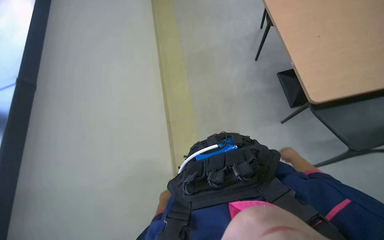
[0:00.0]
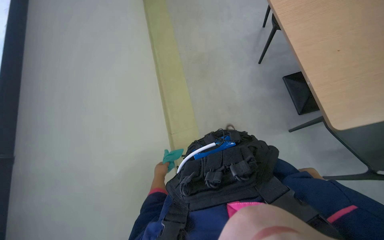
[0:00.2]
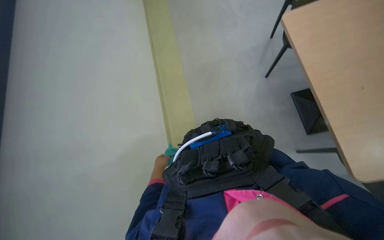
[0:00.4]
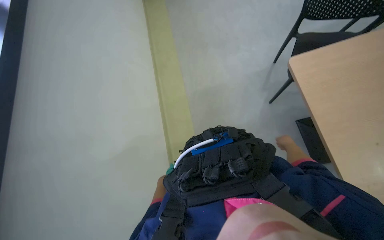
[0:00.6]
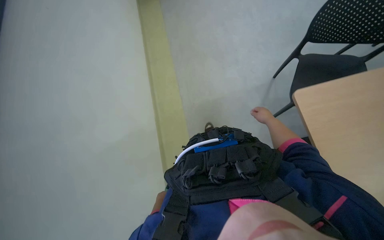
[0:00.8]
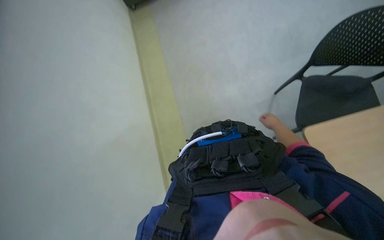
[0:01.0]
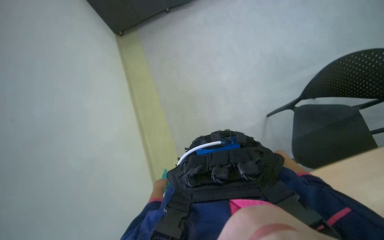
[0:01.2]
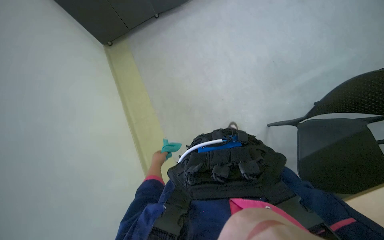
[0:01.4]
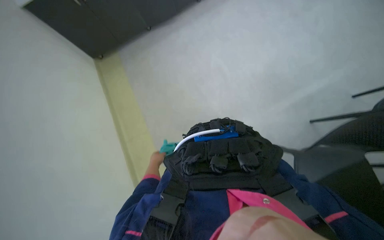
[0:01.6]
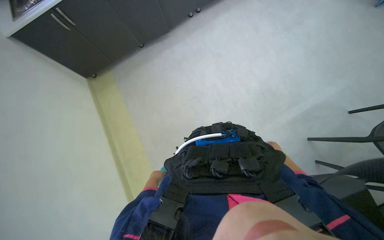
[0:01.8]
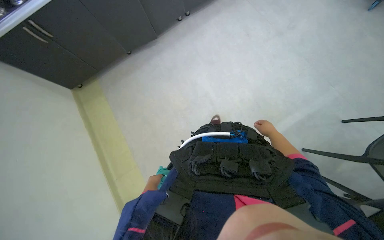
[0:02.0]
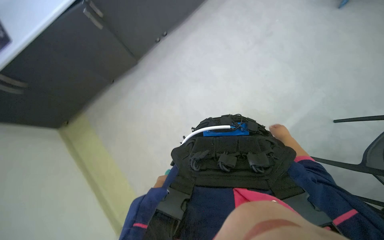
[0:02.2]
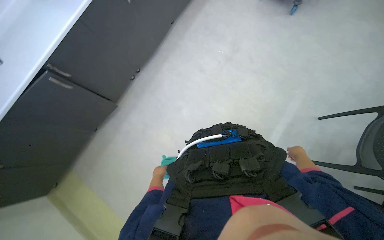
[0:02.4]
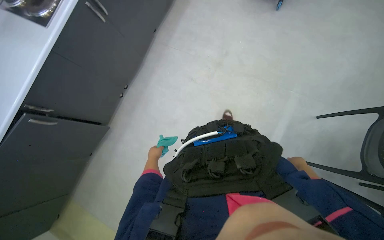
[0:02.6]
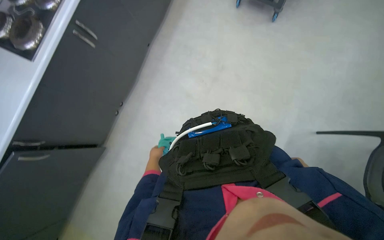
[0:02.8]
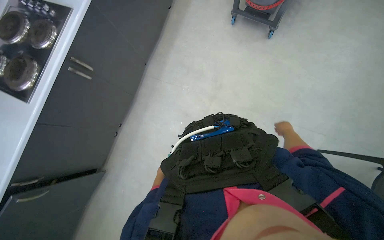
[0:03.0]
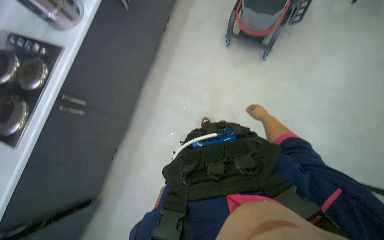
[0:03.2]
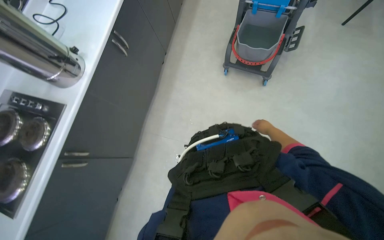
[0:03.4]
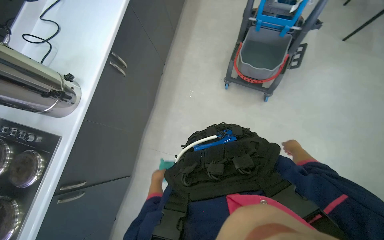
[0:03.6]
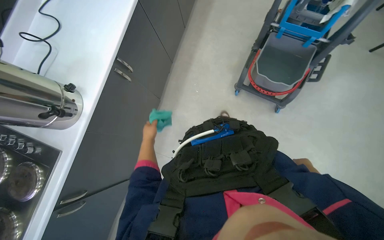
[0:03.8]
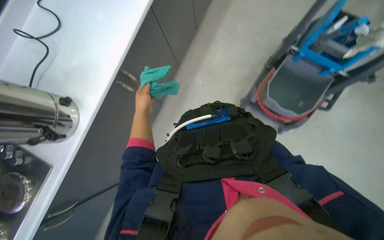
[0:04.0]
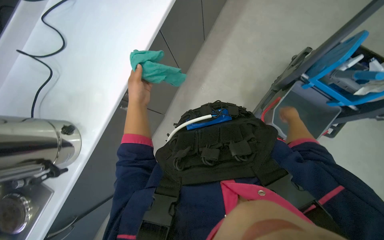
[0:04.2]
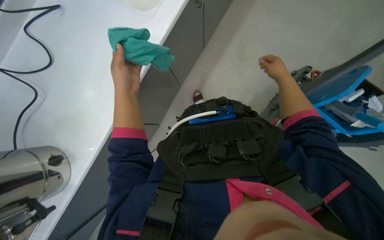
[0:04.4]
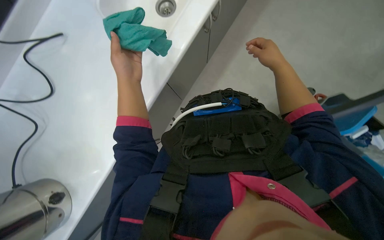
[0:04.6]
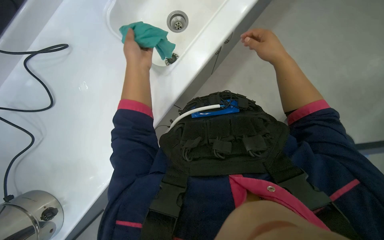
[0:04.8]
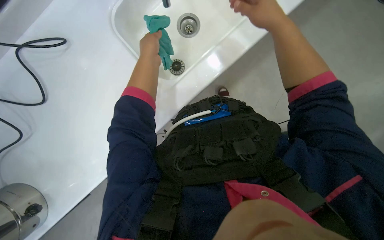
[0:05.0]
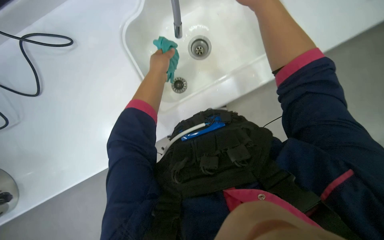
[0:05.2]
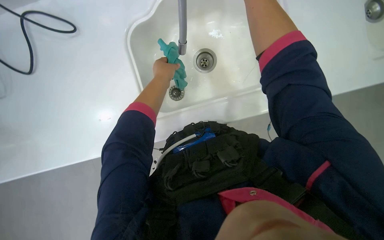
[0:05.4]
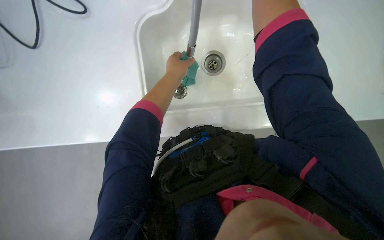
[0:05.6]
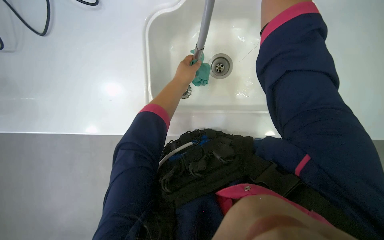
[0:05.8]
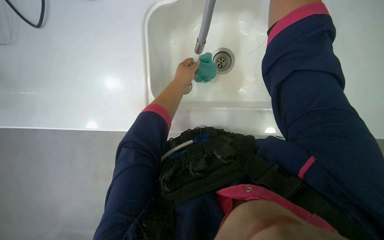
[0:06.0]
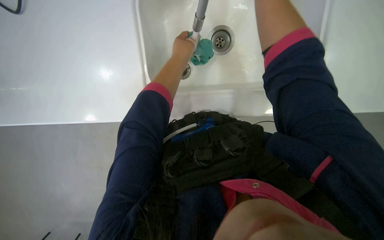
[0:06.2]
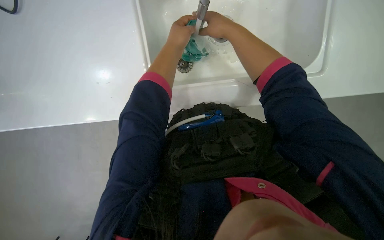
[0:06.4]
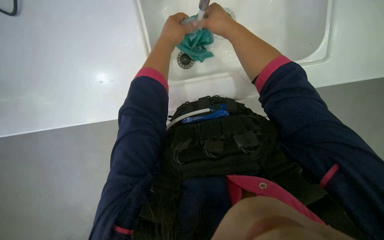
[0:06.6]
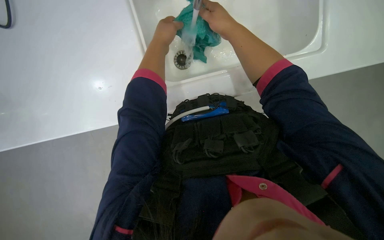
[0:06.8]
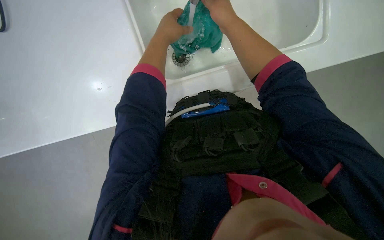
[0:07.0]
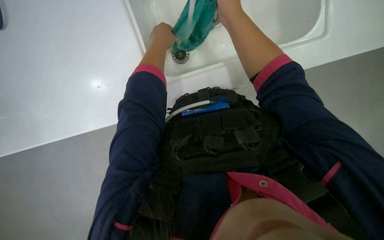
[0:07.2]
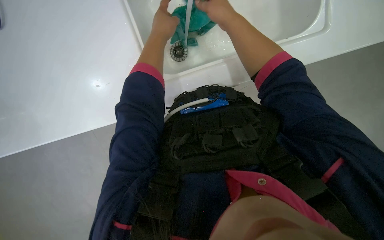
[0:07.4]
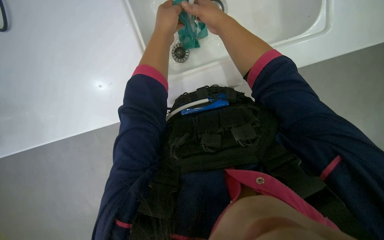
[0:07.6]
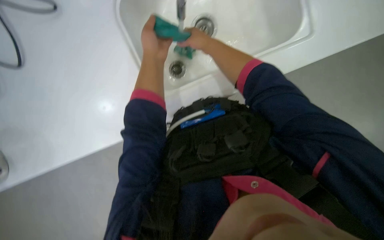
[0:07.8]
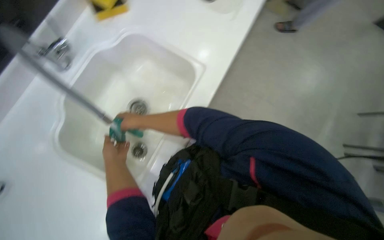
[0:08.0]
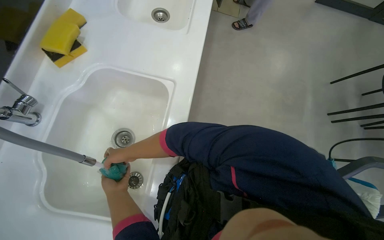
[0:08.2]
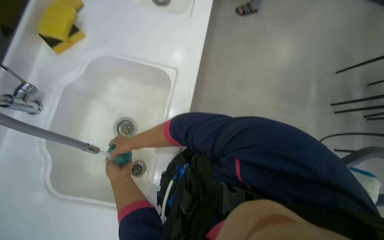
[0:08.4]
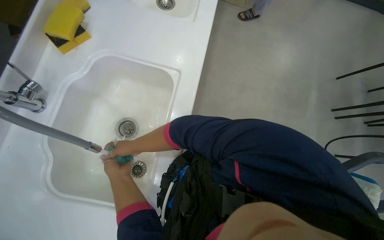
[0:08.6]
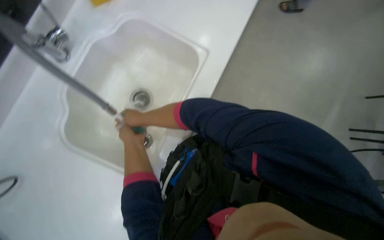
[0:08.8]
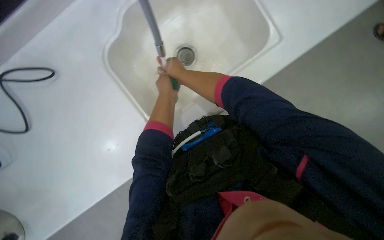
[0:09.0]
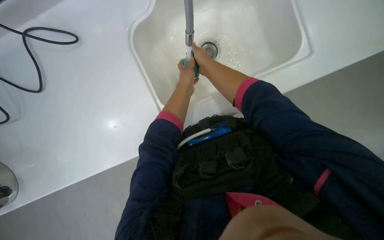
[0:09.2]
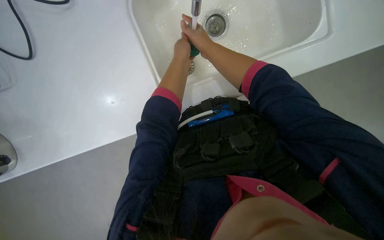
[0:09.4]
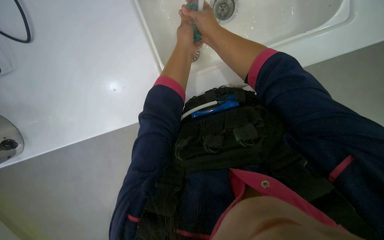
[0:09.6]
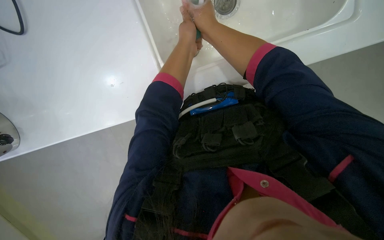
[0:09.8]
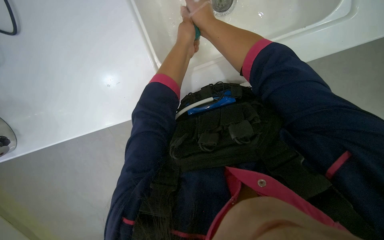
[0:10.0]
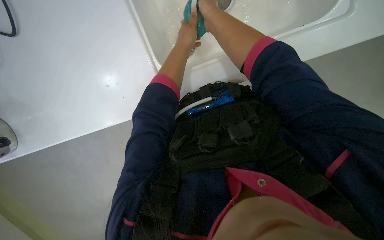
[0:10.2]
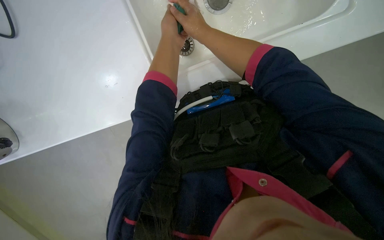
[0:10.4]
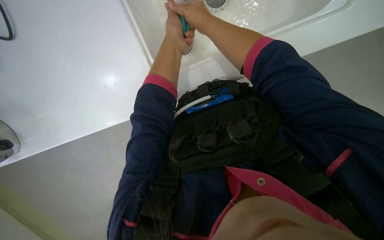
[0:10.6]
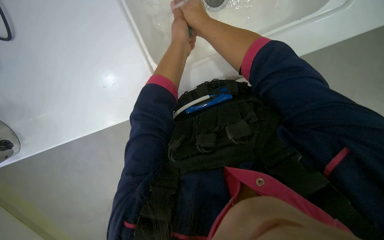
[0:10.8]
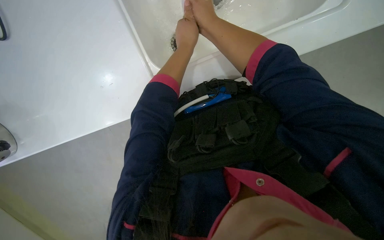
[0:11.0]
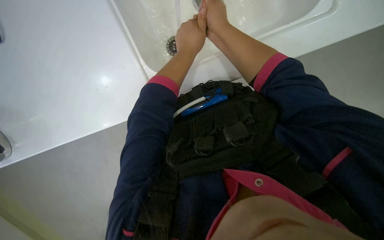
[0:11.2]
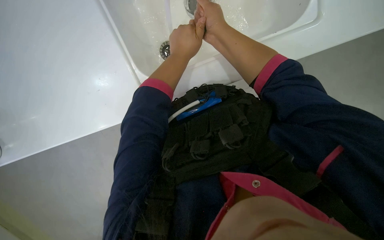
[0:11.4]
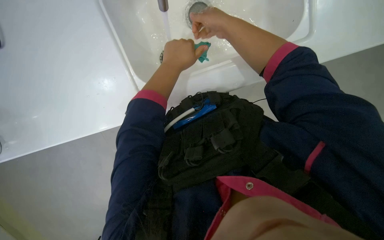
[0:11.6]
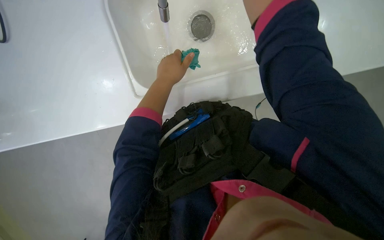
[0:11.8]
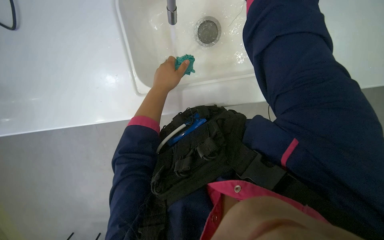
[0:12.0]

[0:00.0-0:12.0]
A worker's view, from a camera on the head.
Job: preparing cleaning supplies.
The whole recording: Preparing cleaning cloths. The worker disposes of a used cloth, retrieves a fresh one, rinses it at the sink, and places it in the cleaning cart.
0:01.6 to 0:03.0: The camera is carried about 1 m. Everything in view rotates about 40 degrees counterclockwise.
0:03.0 to 0:04.4: The camera is carried some 1.5 m.
0:04.4 to 0:06.0: The view tilts approximately 15 degrees upward. The left hand moves to the right, some 15 cm.
0:06.0 to 0:07.6: The view tips downward by some 20 degrees.
0:09.0 to 0:10.4: The view tilts approximately 15 degrees downward.
0:10.4 to 0:12.0: The right hand travels to the right and up the picture by roughly 30 cm.

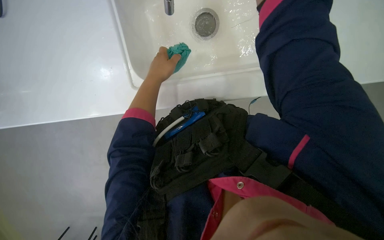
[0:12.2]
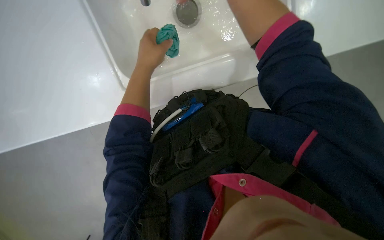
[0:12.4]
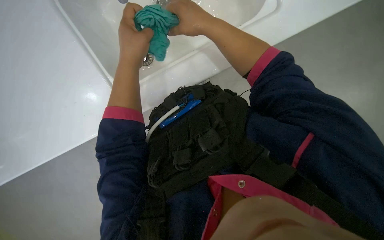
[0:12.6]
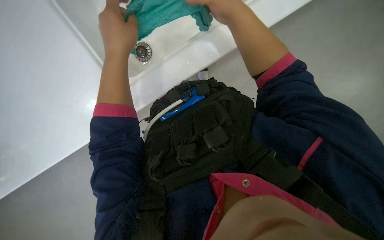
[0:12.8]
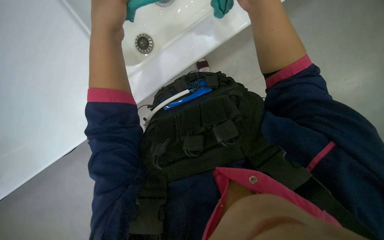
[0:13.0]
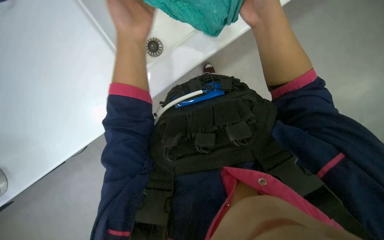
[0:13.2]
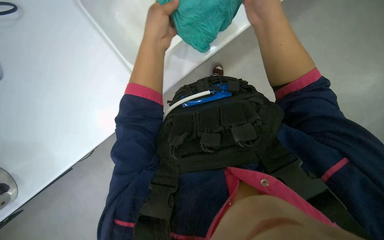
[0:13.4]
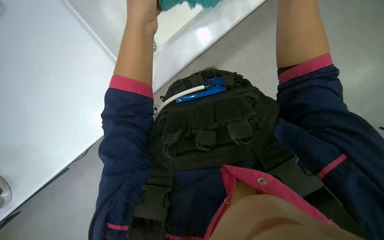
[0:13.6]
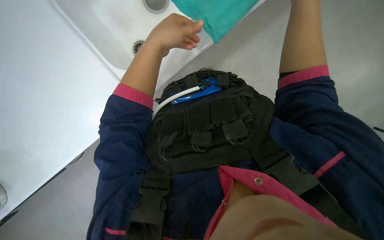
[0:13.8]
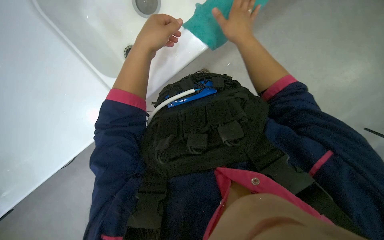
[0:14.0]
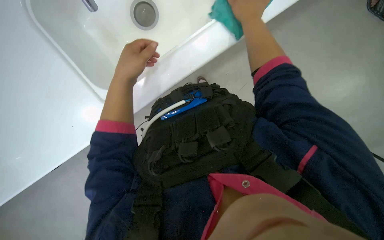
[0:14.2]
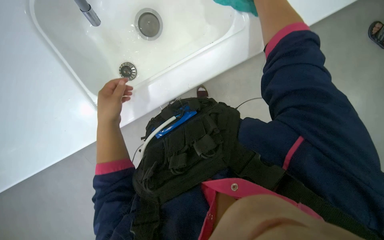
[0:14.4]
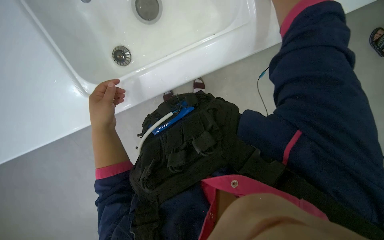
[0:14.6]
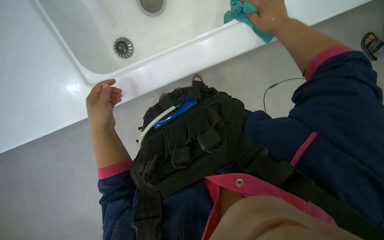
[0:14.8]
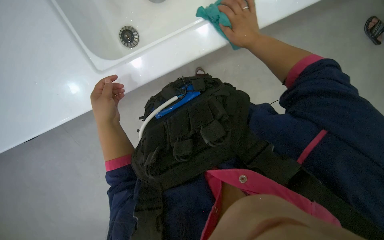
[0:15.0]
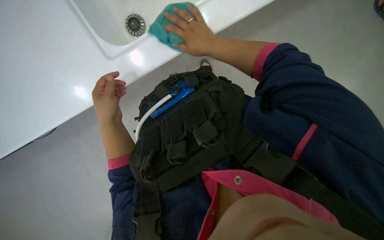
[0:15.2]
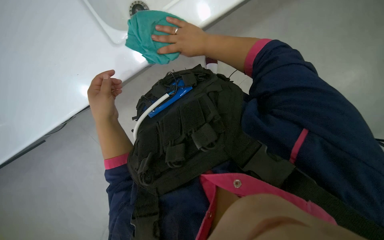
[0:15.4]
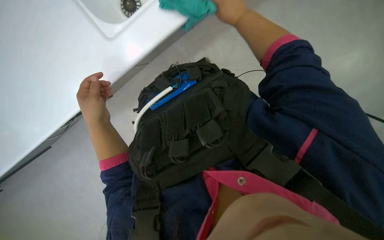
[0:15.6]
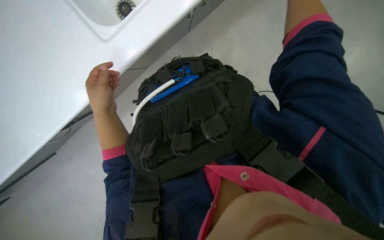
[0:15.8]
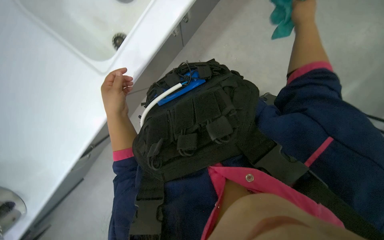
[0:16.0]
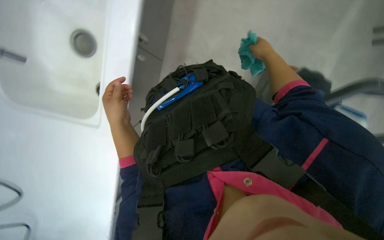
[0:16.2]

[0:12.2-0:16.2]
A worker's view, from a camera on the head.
Job: preparing cleaning supplies.
The whole recording: Preparing cleaning cloths. The worker disposes of a used cloth, retrieves a fresh one, rinses it at the sink, and places it in the cleaning cart.
0:12.2 to 0:13.6: The view tilts some 10 degrees downward.
0:13.6 to 0:14.8: The left hand is displaced down the picture by some 10 cm.

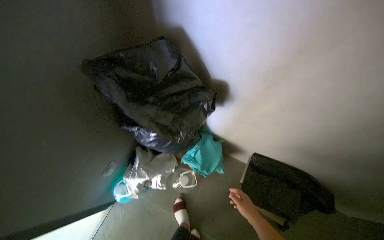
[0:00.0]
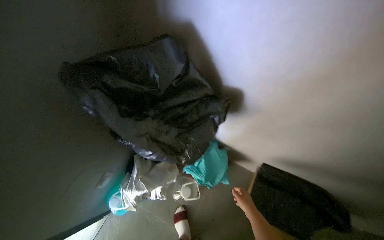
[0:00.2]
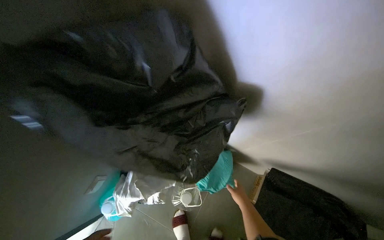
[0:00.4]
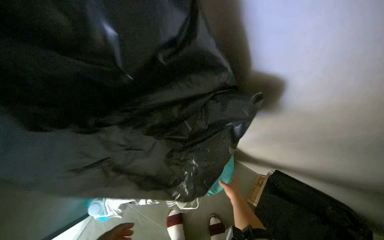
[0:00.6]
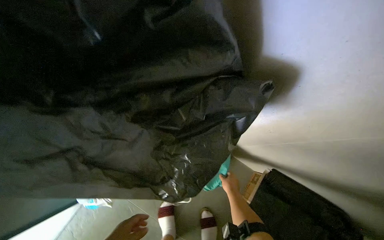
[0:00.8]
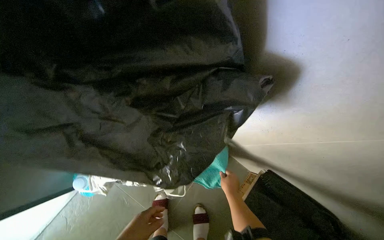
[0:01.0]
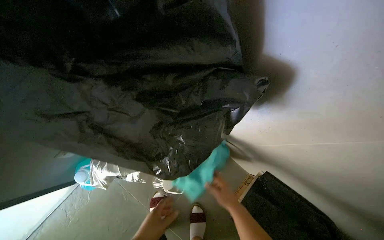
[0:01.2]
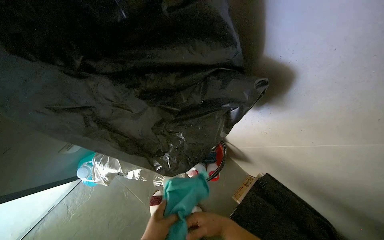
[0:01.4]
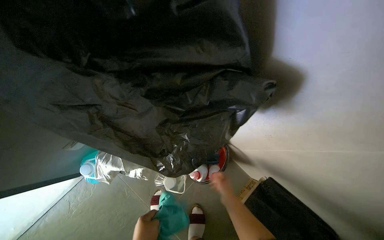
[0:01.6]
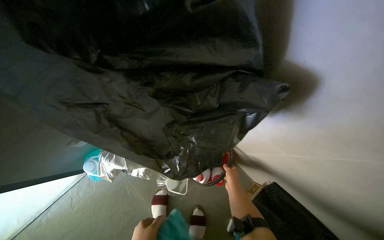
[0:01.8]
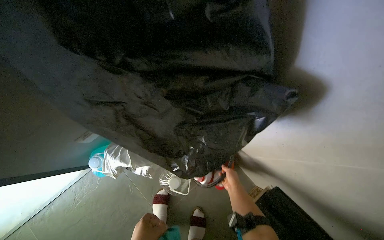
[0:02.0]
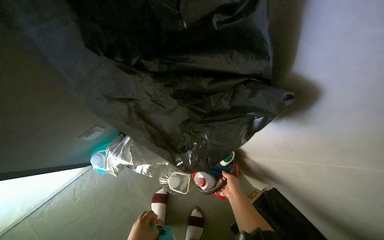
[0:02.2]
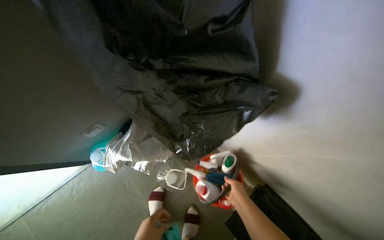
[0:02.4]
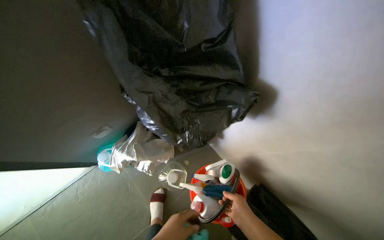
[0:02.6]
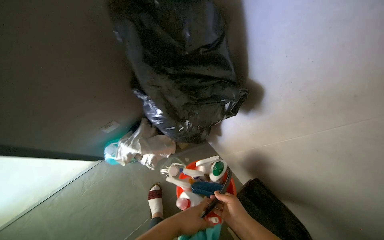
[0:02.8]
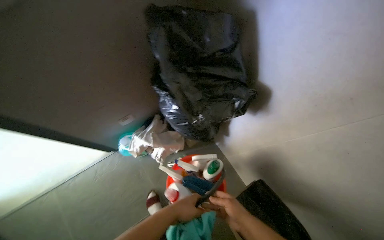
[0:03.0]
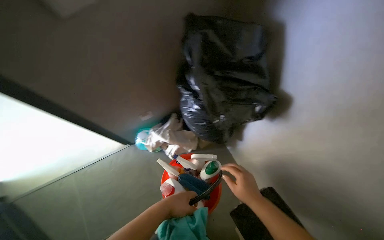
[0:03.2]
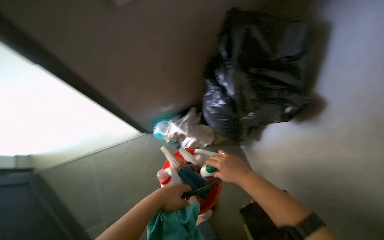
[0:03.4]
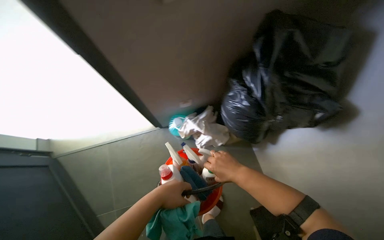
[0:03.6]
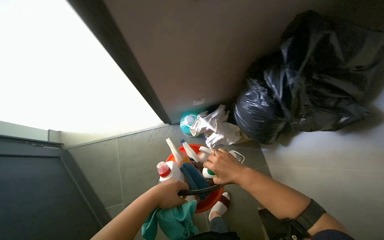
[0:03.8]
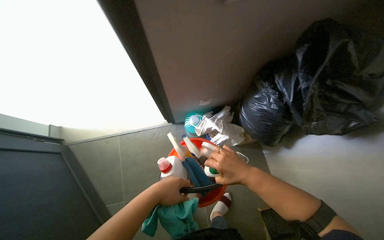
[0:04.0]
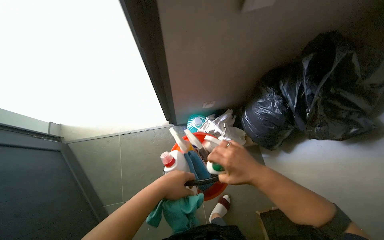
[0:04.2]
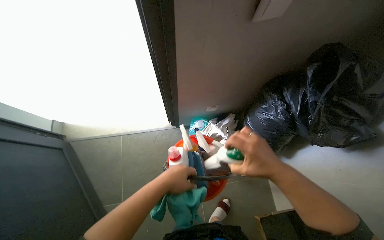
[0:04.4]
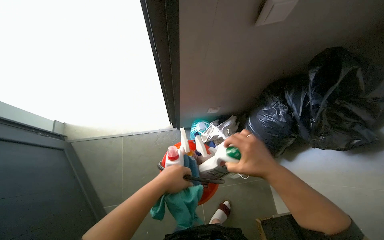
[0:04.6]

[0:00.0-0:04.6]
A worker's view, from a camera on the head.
Job: preparing cleaning supplies.
The whole recording: Organizing cleaning supplies. The worker picks up various cleaning supplies from the floor and organizes them into a bucket.
0:00.0 to 0:01.6: The right hand heads up the picture, covering about 15 cm, and goes farther from the camera and returns, approximately 35 cm each way.
0:01.6 to 0:03.0: The right hand heads nearer to the camera, covering about 30 cm.
0:03.0 to 0:04.6: The right hand travels up the picture and nearer to the camera by some 25 cm.
